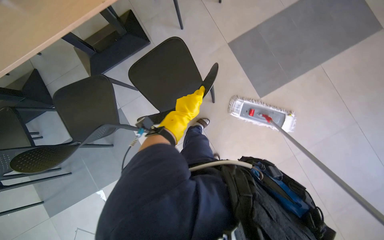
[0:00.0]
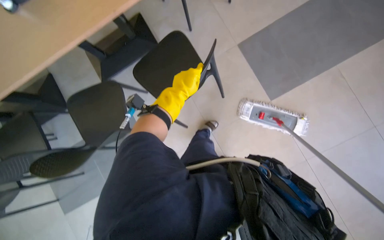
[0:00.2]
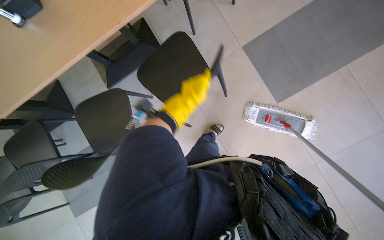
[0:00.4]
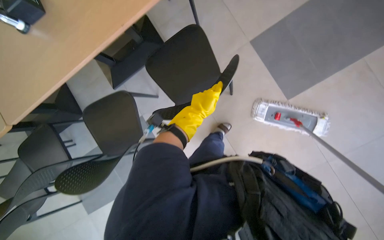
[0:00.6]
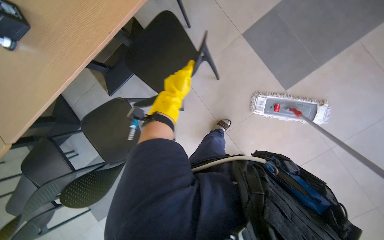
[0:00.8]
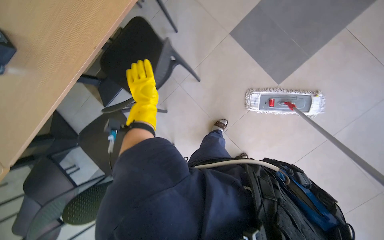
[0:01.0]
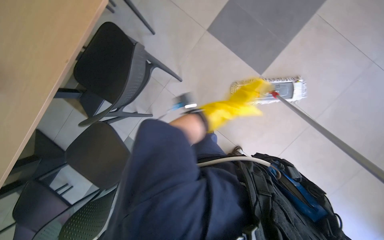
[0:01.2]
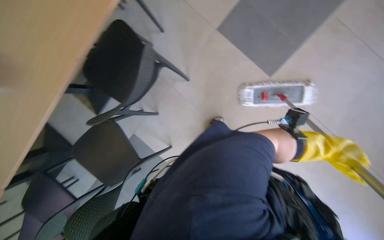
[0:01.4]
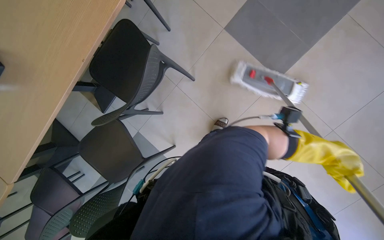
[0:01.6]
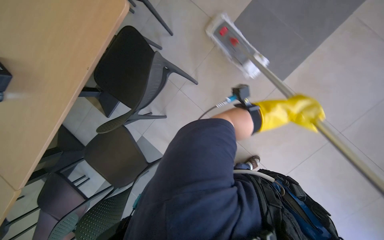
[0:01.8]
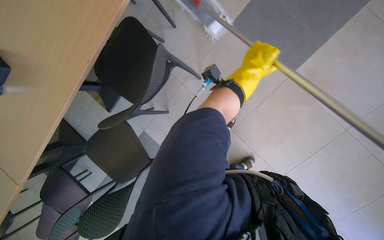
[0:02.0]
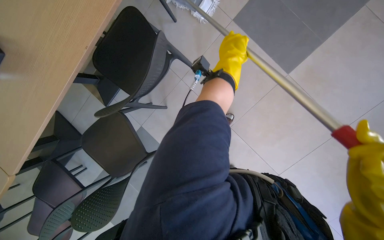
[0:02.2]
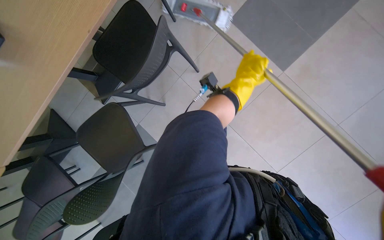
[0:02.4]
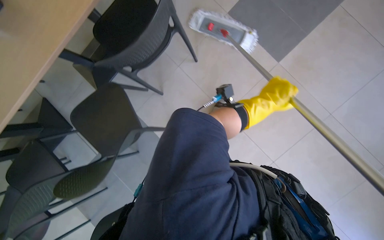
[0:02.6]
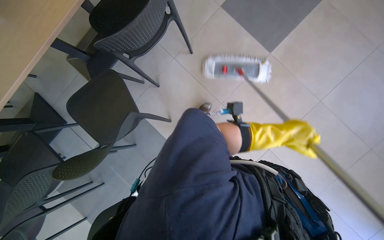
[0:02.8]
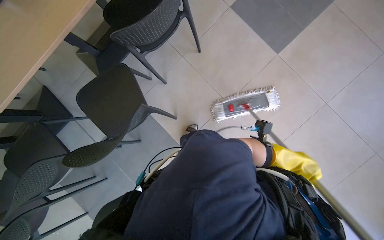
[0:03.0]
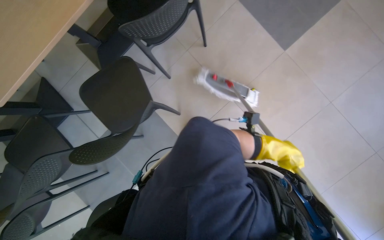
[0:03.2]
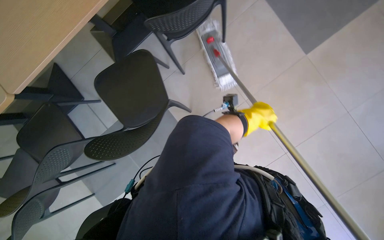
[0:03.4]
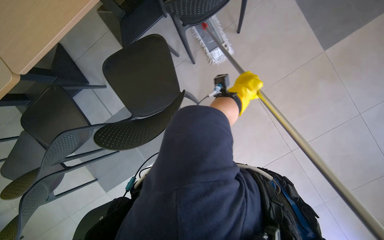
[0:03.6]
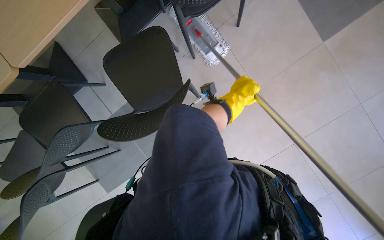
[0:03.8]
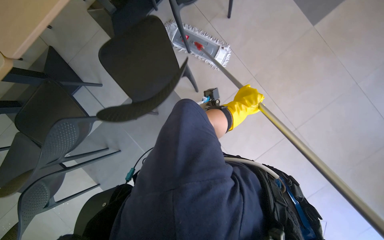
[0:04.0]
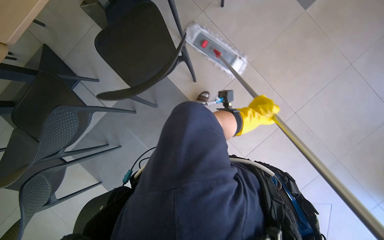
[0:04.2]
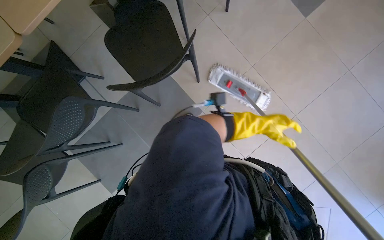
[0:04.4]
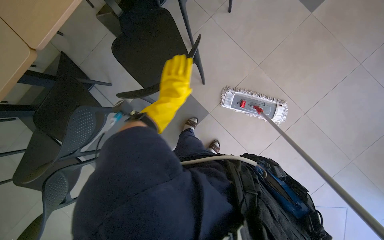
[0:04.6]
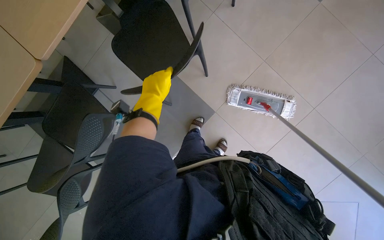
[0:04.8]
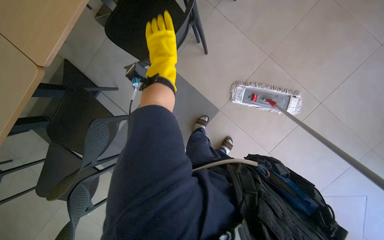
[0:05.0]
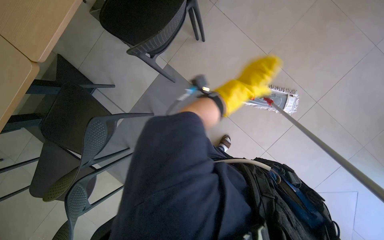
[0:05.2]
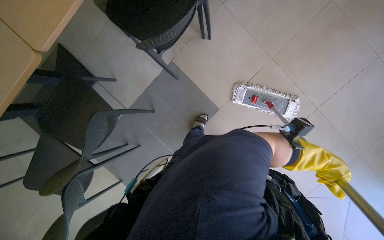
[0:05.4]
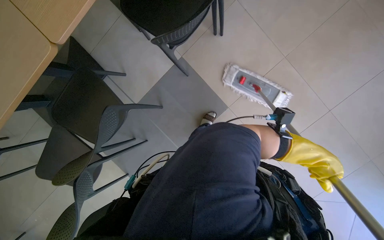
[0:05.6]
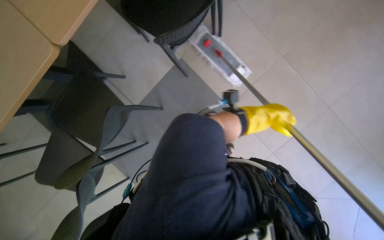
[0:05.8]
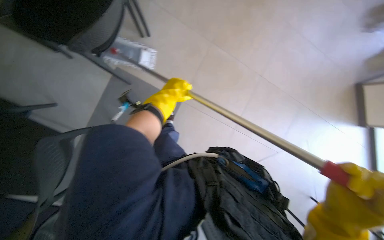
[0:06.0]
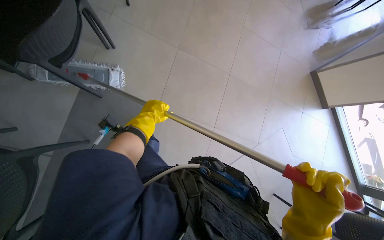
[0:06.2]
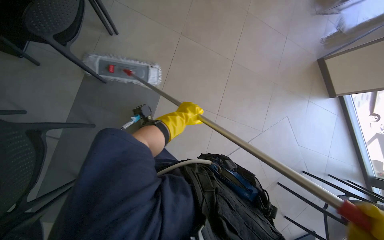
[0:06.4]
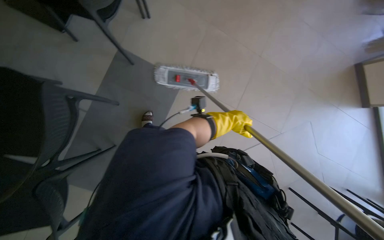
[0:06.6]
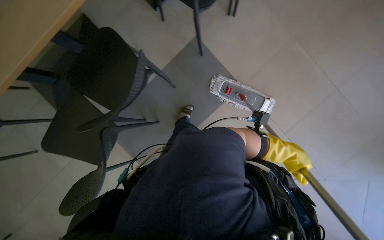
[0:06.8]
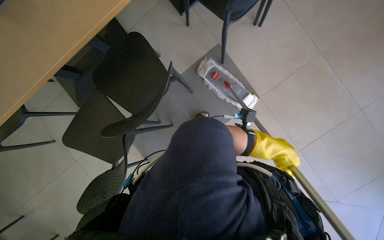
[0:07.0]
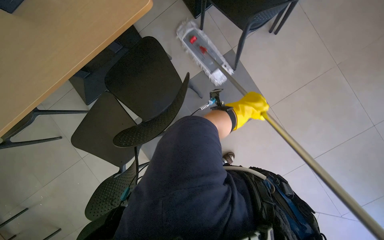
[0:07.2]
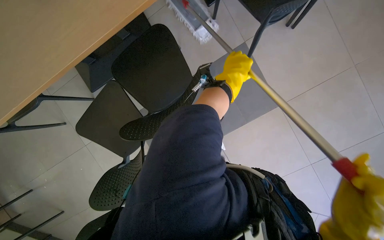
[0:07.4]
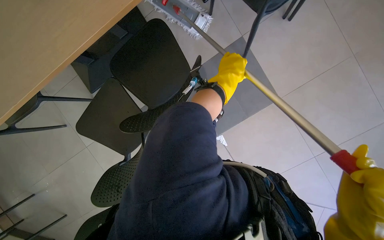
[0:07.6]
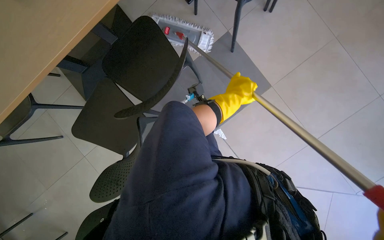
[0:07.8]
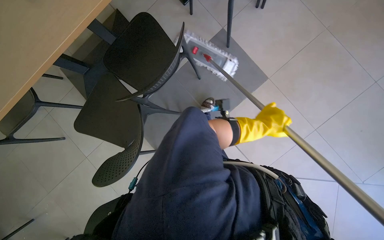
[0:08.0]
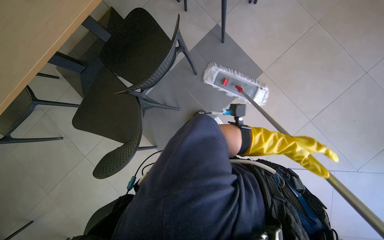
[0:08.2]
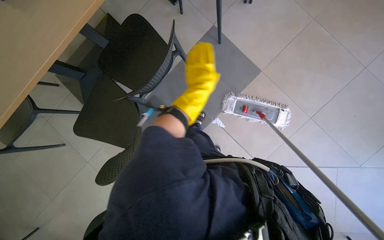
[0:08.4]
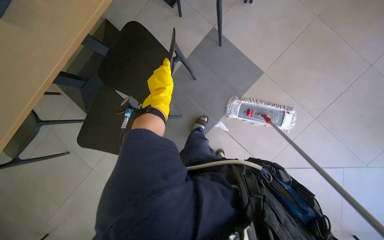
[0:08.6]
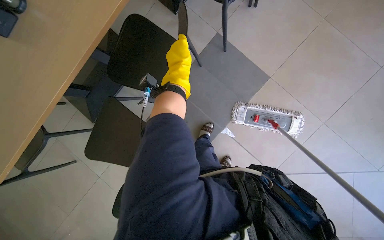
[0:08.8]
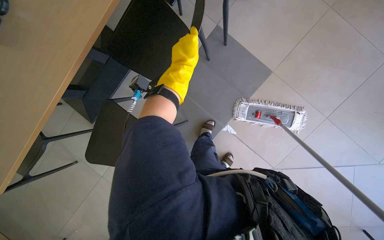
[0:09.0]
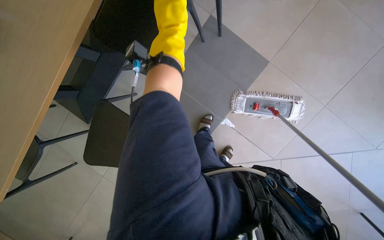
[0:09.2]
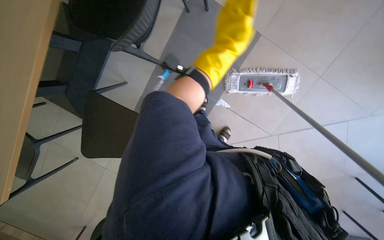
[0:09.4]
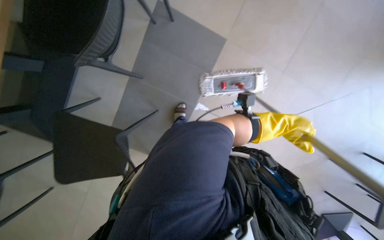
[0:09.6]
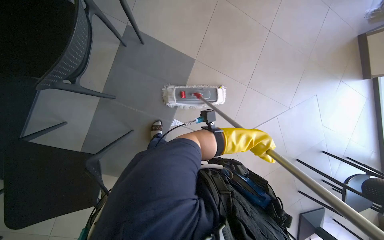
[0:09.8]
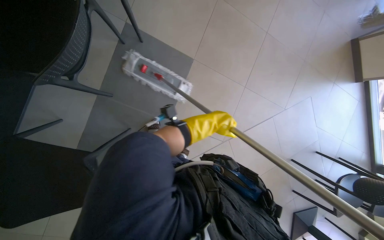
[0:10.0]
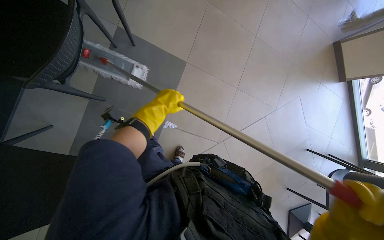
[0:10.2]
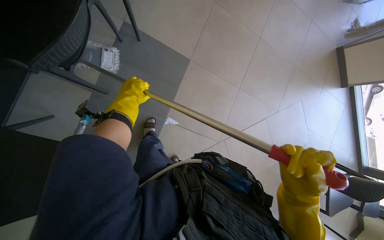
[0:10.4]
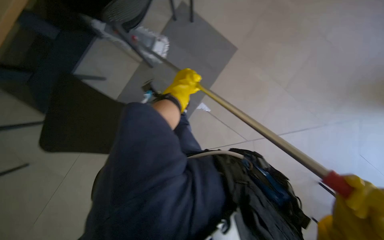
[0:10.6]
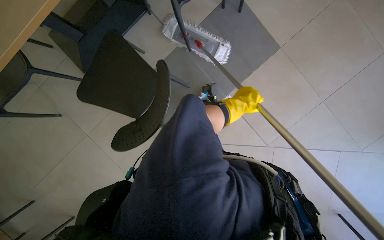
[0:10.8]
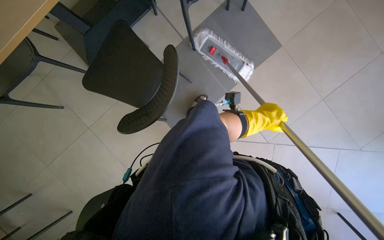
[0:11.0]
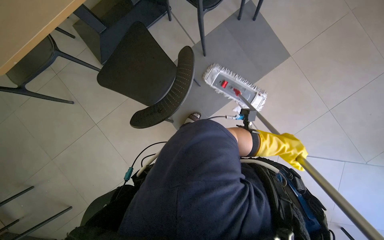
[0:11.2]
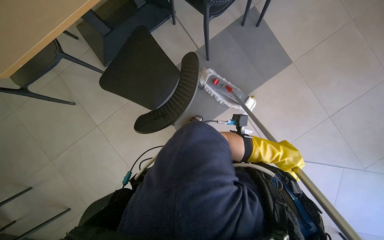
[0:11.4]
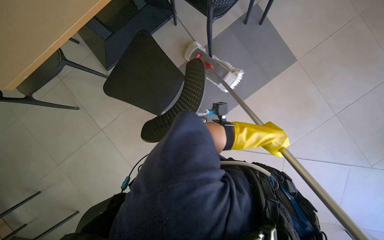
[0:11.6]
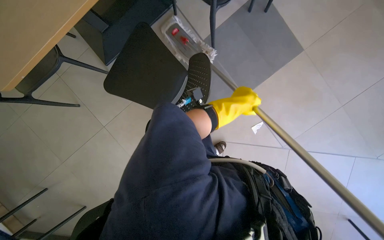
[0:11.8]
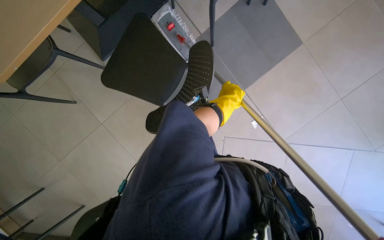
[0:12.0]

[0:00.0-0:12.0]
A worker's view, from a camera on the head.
Job: mopping floor.
The whole recording: Mopping cafeteria floor. The worker mops the cafeteria floor, moving chairs to clear the area.
0:03.0 to 0:04.4: The head travels roughly 40 cm.
0:06.0 to 0:07.6: The head turns to the left by about 15 degrees.
0:09.0 to 0:10.4: The head turns to the right by roughly 30 degrees.
0:10.4 to 0:12.0: The wearer's head swings about 40 degrees to the left.

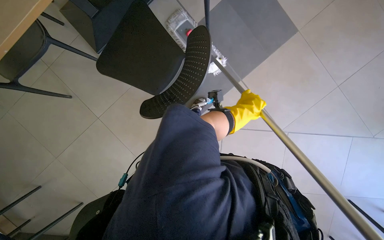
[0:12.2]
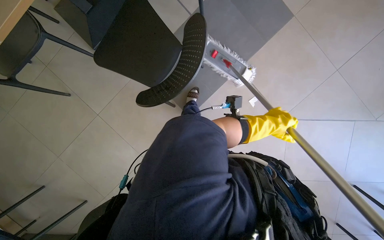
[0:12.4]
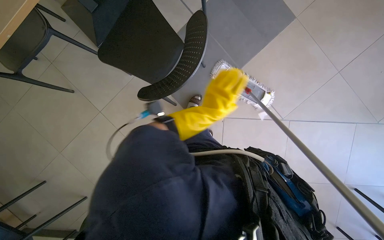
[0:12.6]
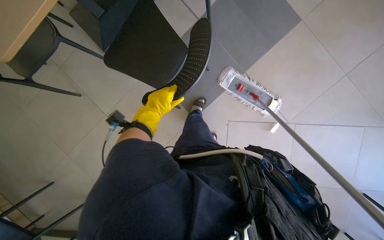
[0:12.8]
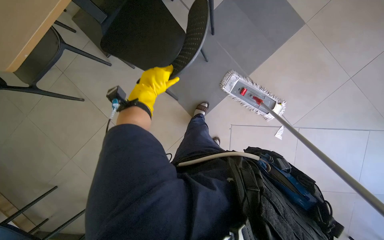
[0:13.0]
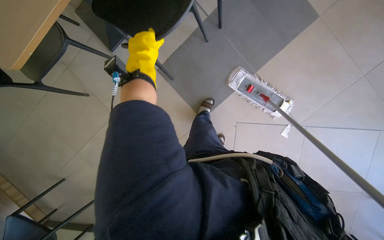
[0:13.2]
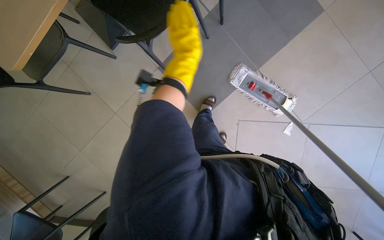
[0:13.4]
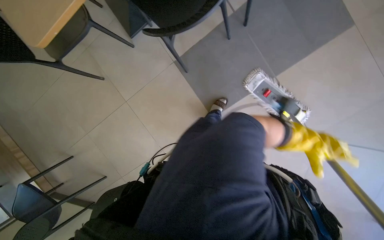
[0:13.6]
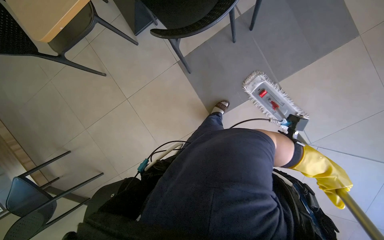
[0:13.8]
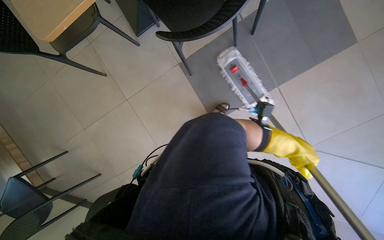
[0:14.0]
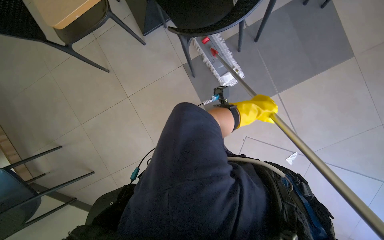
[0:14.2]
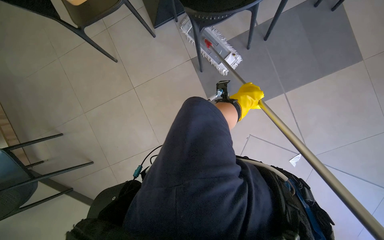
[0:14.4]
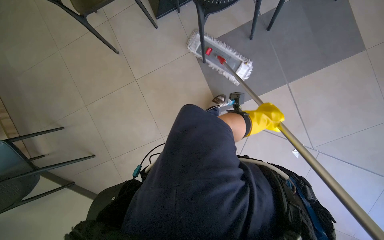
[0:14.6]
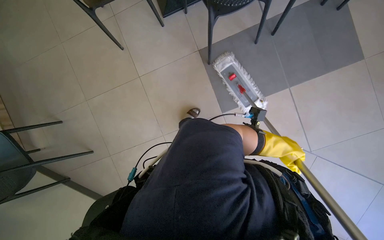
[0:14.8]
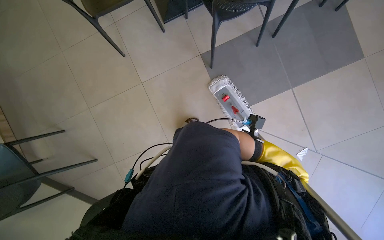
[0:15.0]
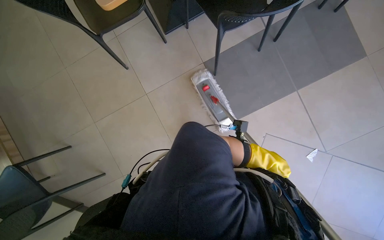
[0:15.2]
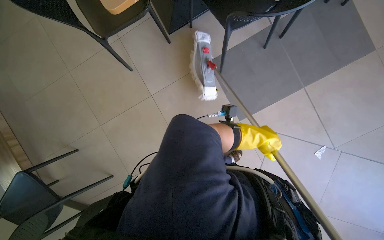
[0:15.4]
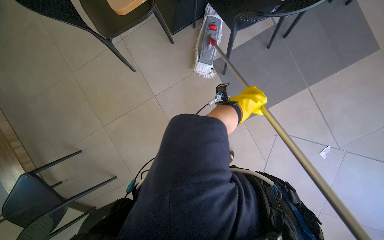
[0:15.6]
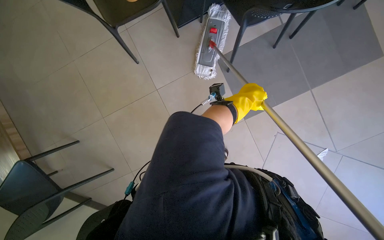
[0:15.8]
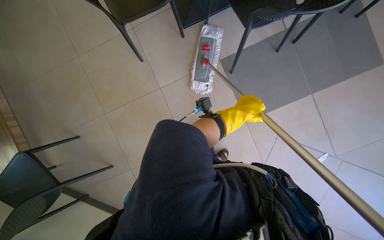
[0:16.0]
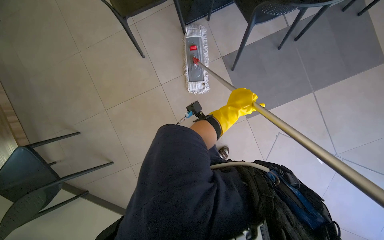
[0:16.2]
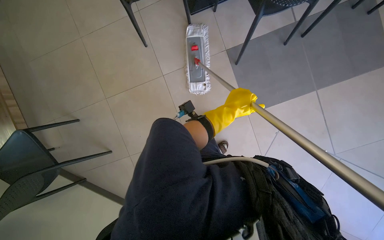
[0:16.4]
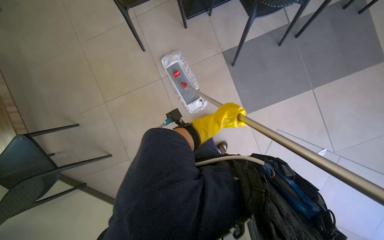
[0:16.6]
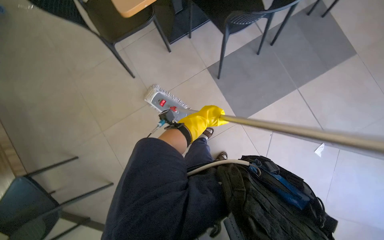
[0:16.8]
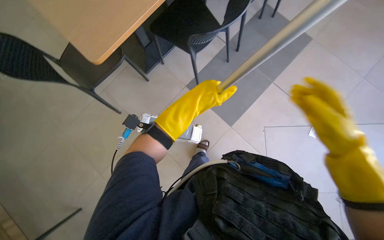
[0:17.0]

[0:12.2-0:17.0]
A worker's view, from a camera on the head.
Job: mopping floor.
The whole recording: Mopping cafeteria floor. The worker mops the cafeteria floor, moving chairs to clear the area.
0:15.4 to 0:17.0: The wearer looks roughly 15 degrees further upward.

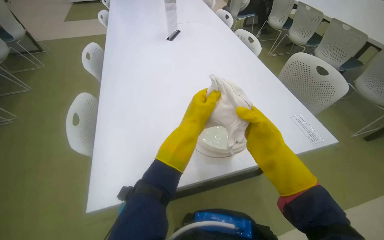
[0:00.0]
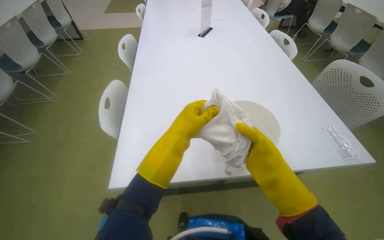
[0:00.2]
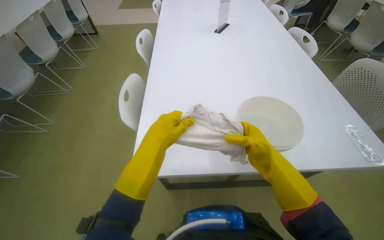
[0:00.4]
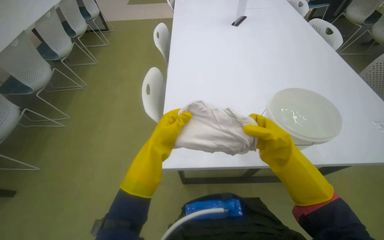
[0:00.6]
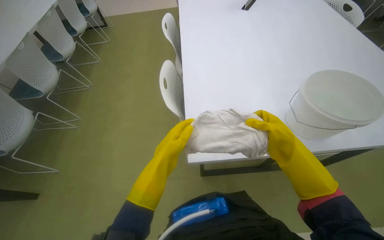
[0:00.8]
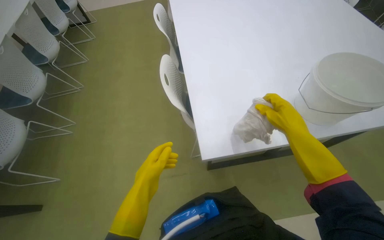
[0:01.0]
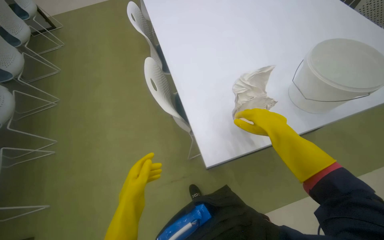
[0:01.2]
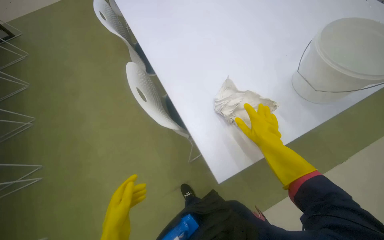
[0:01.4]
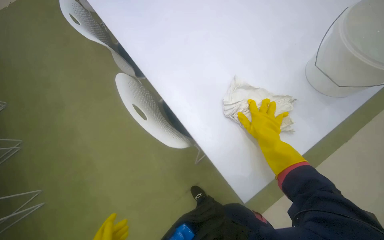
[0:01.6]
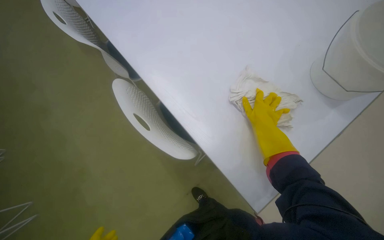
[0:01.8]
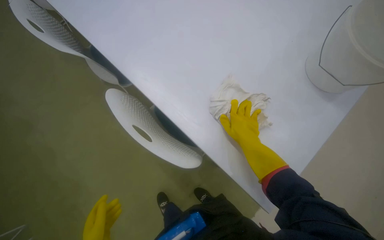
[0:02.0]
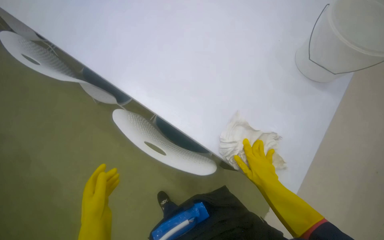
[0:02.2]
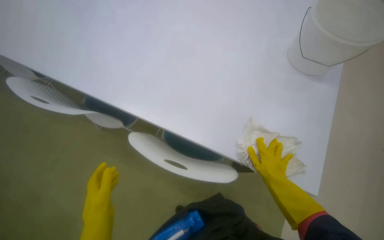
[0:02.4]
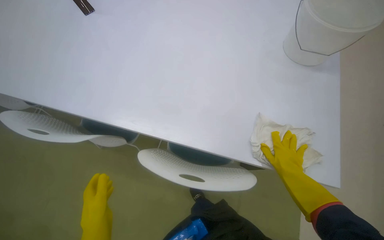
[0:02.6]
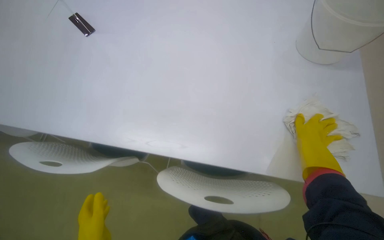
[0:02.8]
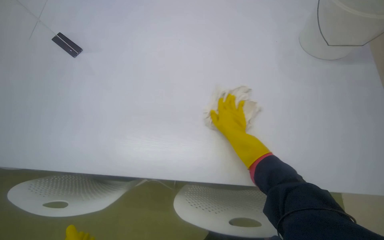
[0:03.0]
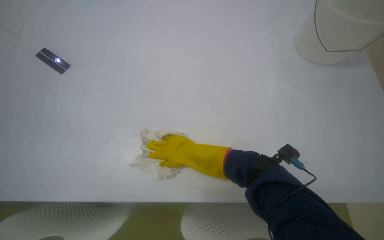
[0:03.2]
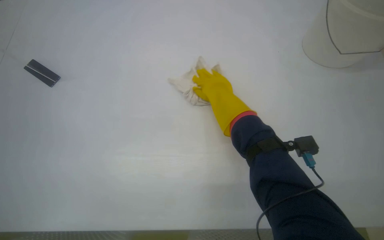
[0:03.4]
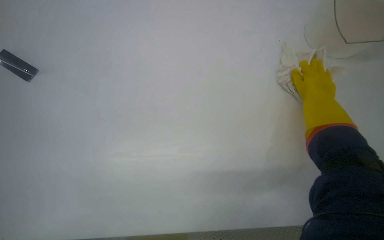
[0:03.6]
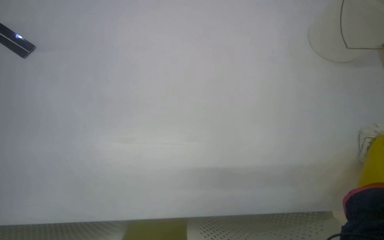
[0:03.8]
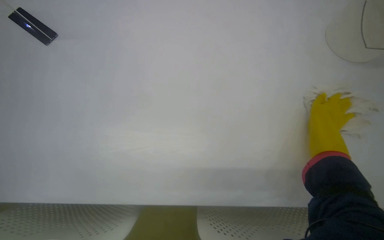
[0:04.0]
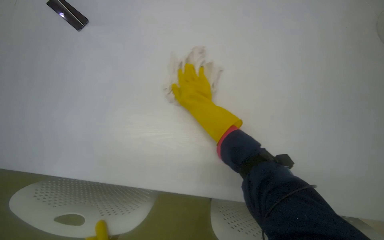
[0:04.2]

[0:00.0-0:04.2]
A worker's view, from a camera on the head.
Job: wiping surfaces.
The whole recording: Cleaning table surface. The worker wipes the table surface with a cloth.
0:00.0 to 0:01.4: The wearer moves roughly 50 cm.
0:01.4 to 0:02.8: Everything in view rotates roughly 30 degrees counterclockwise.
